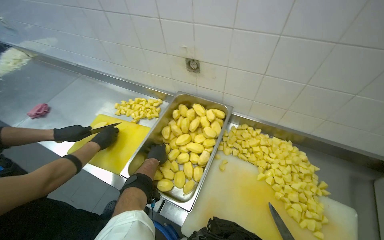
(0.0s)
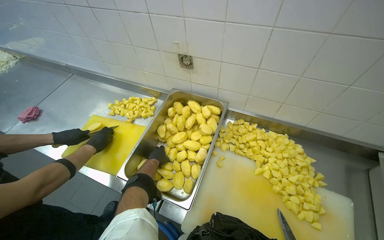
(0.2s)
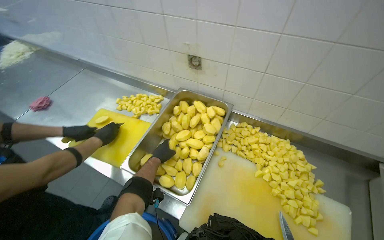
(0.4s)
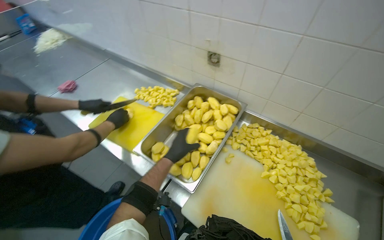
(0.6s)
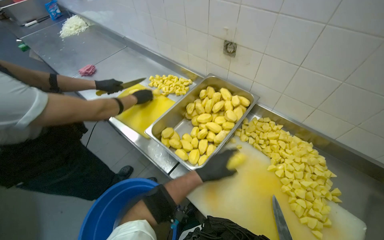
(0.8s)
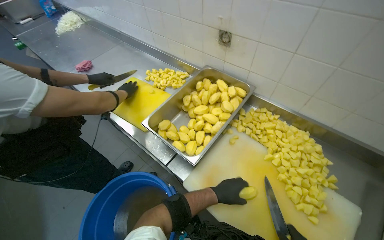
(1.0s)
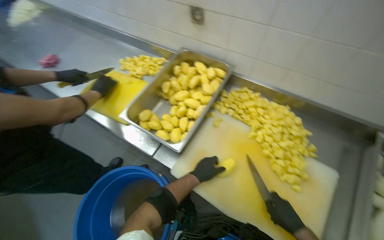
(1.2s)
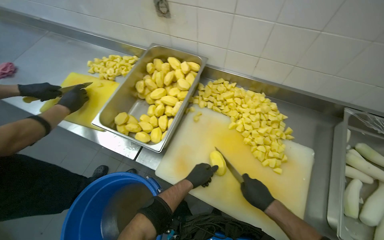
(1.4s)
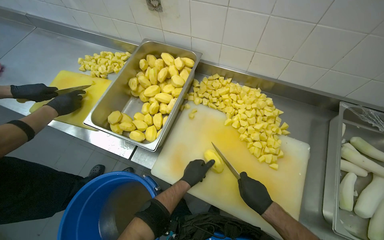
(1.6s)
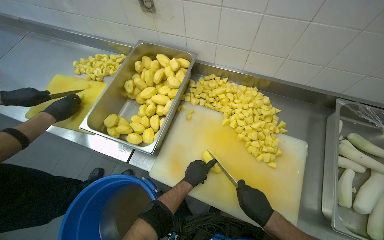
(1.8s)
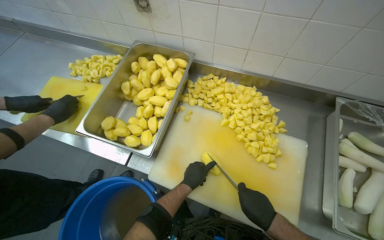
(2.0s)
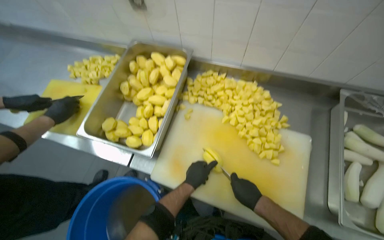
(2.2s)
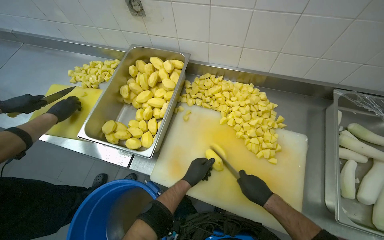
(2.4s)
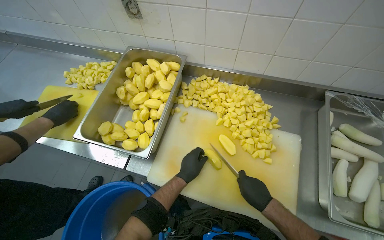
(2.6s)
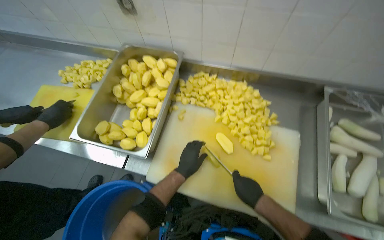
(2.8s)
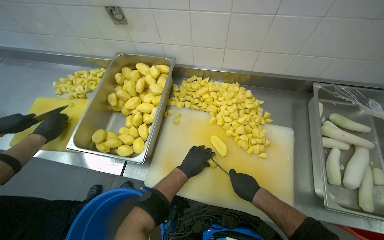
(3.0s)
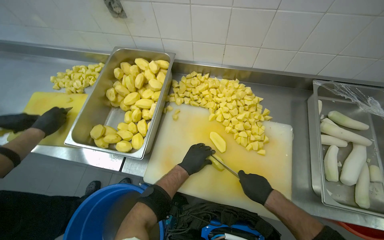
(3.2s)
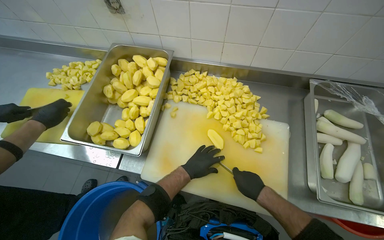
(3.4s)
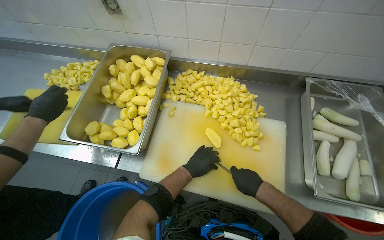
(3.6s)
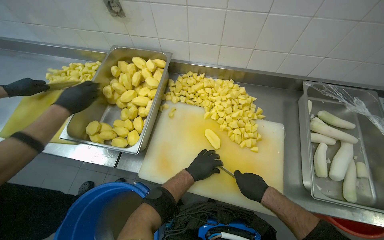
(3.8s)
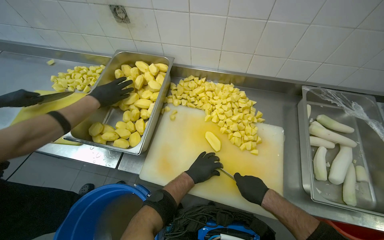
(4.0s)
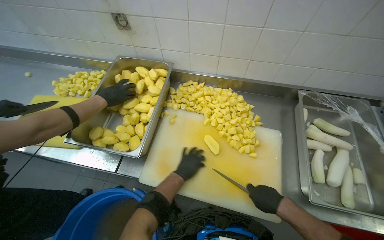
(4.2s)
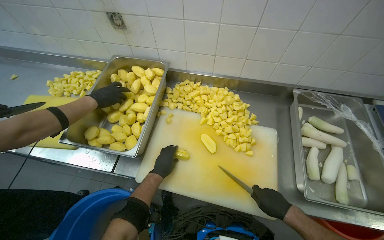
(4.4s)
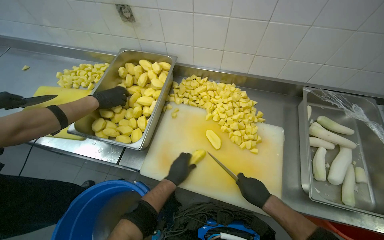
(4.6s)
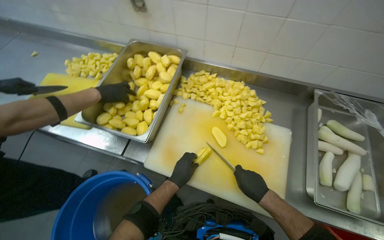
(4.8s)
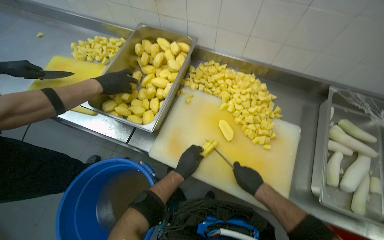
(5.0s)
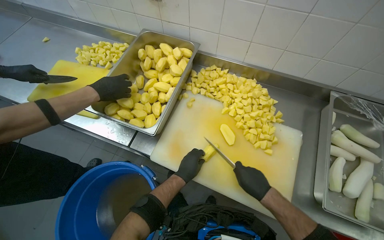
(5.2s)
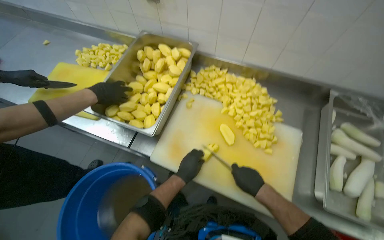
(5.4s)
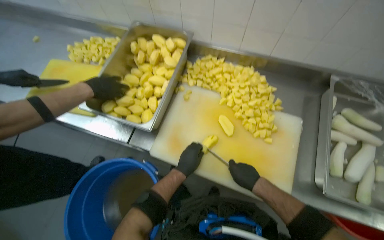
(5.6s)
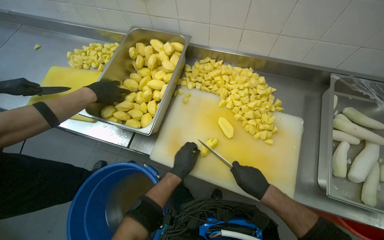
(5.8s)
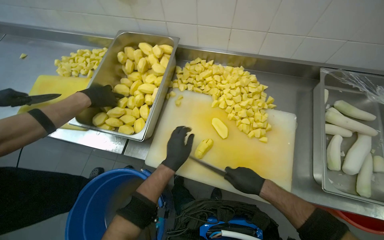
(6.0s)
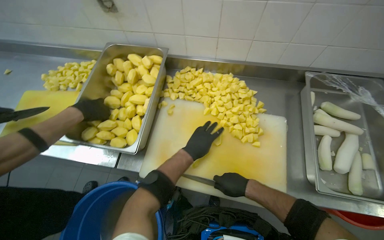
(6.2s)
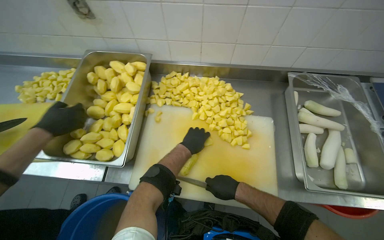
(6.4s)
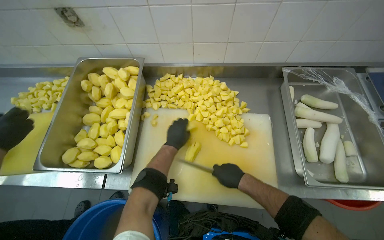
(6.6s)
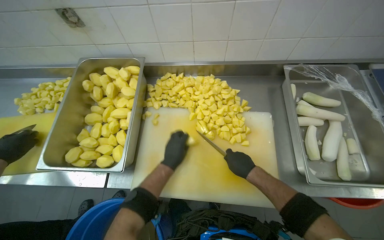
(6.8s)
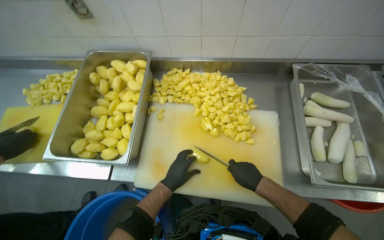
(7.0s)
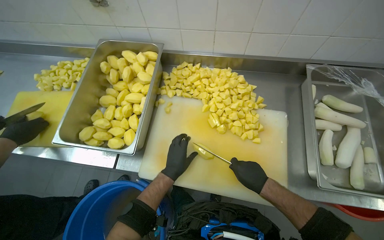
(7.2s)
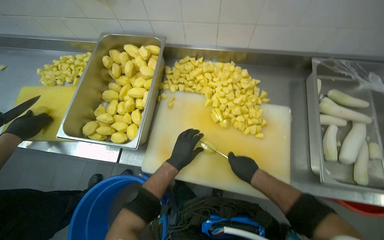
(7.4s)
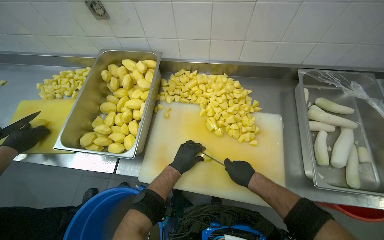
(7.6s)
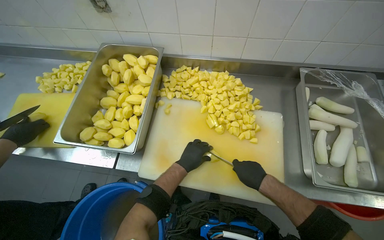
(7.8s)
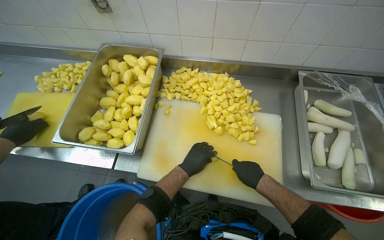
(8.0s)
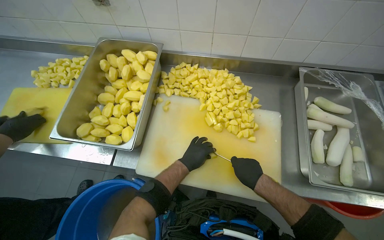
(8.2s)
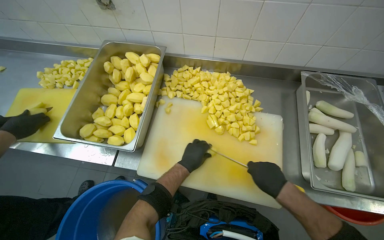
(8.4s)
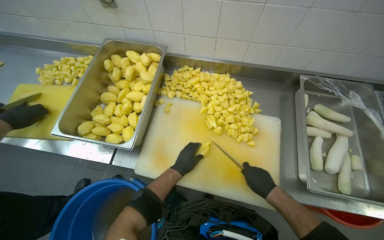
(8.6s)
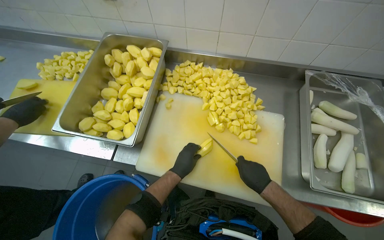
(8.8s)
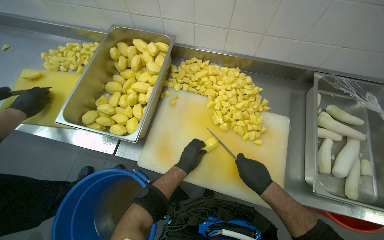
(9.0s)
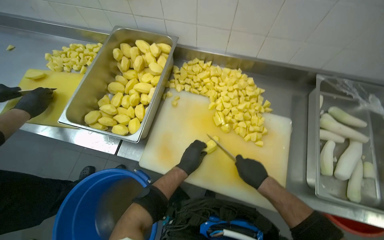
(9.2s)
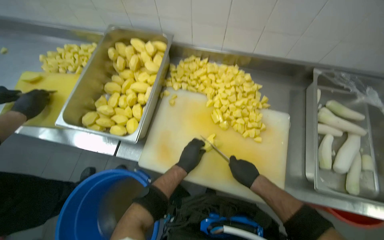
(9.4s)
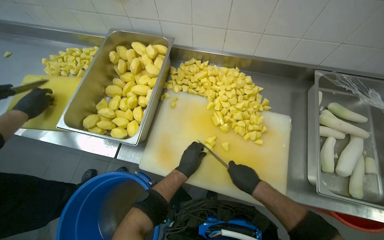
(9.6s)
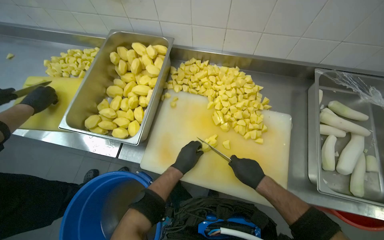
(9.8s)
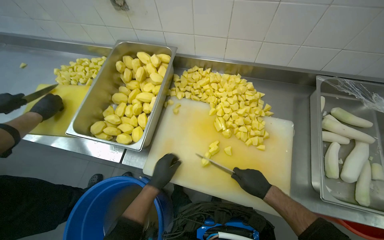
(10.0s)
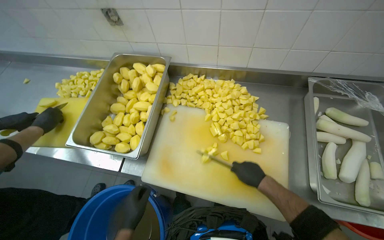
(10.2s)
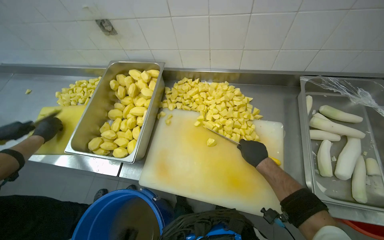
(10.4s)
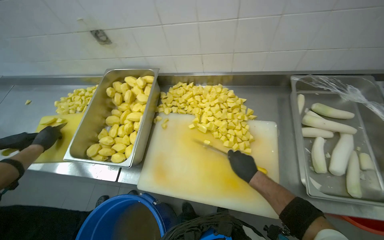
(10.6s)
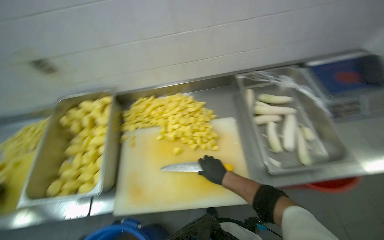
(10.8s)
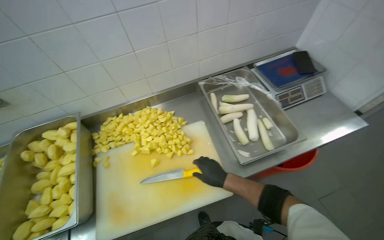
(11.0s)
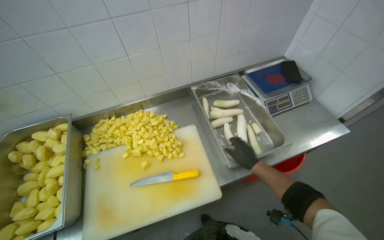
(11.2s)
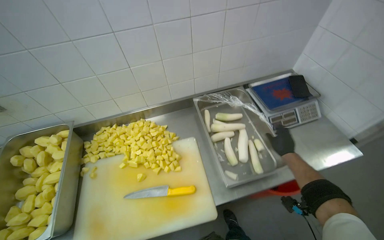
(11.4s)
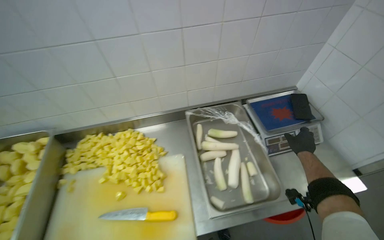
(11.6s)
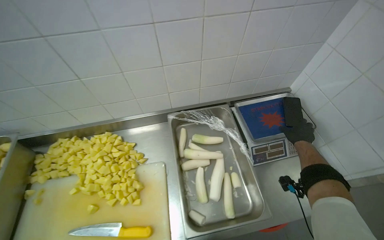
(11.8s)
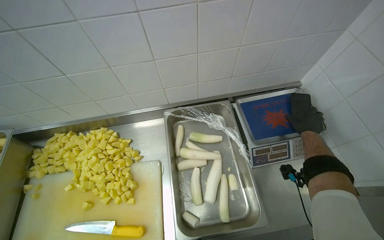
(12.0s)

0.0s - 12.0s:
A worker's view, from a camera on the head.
Job: preparing food.
The whole recording: Cutting potatoes into pieces. The worker cuts peeled potatoes into smaller pieces on a cutting board.
0.0s - 1.6s: The left hand travels down the picture, nearer to the camera and to the right by roughly 40 cm.
1.6s - 3.0s: The hands work in one place, with small movements.
3.0s - 4.4s: The right hand shifts approximately 15 cm to the right.
4.4s - 6.0s: The left hand goes roughly 10 cm nearer to the camera, while the right hand goes about 10 cm to the left.
6.0s - 7.6s: The left hand travels down the picture and back again, roughly 5 cm each way.
9.0s - 10.4s: The right hand travels up the picture by about 10 cm.
10.4s - 12.0s: The head travels some 50 cm. The head turns to the right by roughly 20 degrees.

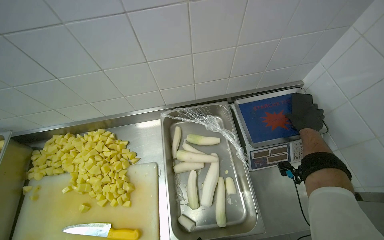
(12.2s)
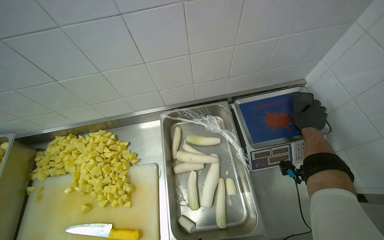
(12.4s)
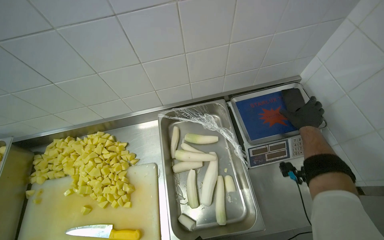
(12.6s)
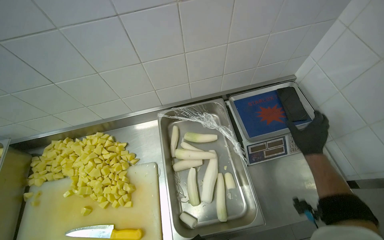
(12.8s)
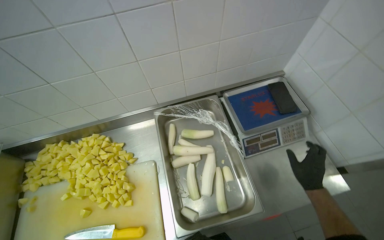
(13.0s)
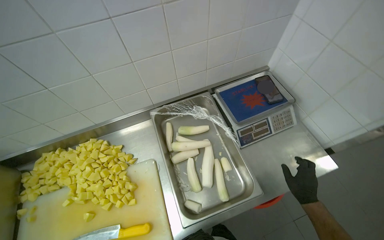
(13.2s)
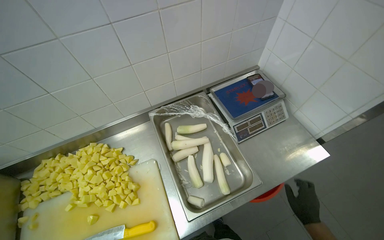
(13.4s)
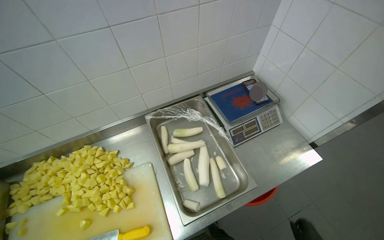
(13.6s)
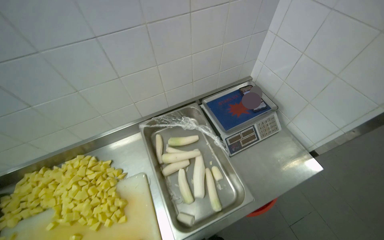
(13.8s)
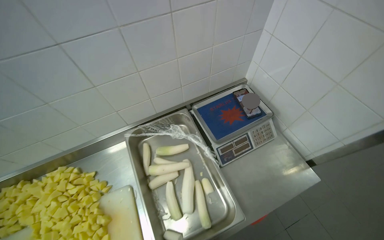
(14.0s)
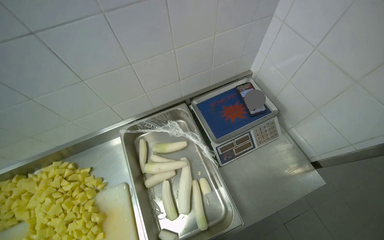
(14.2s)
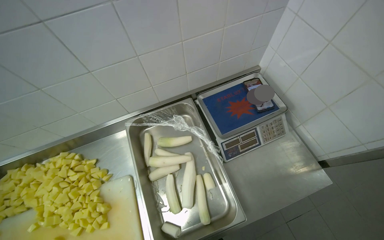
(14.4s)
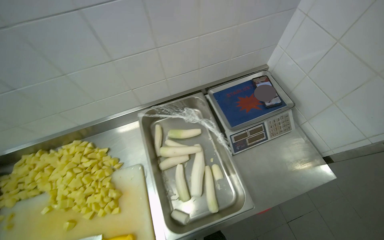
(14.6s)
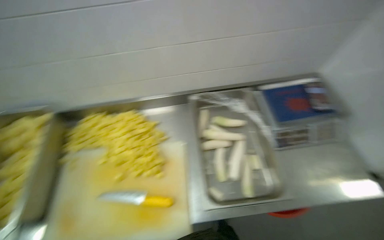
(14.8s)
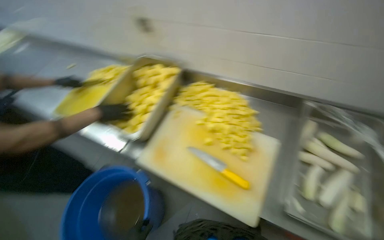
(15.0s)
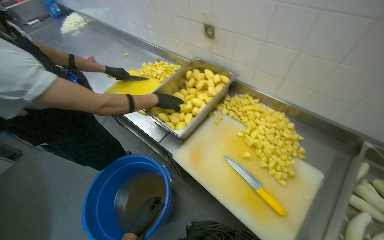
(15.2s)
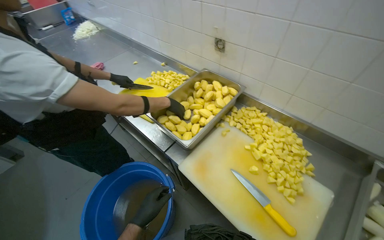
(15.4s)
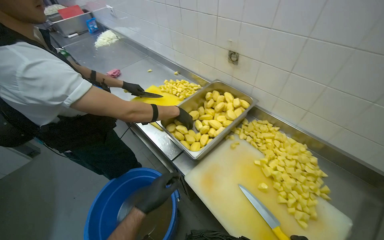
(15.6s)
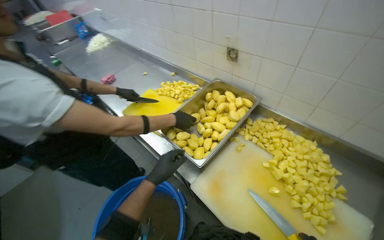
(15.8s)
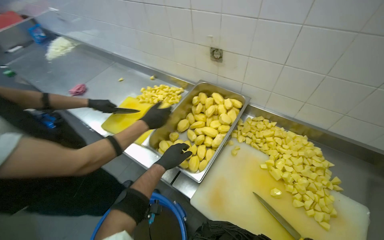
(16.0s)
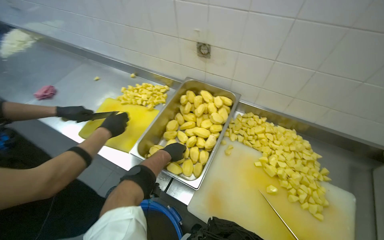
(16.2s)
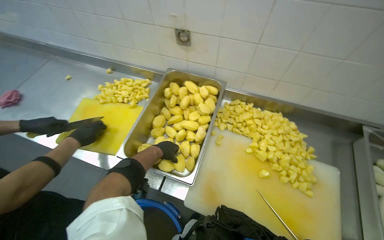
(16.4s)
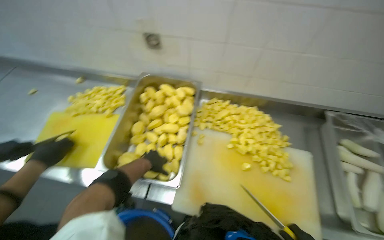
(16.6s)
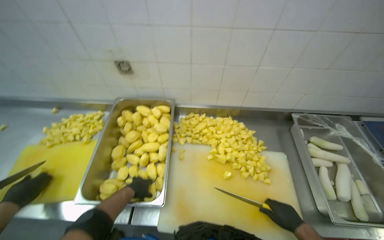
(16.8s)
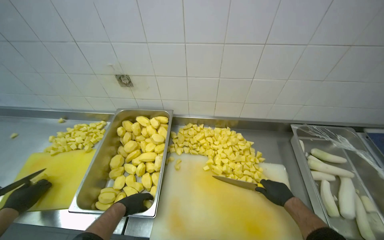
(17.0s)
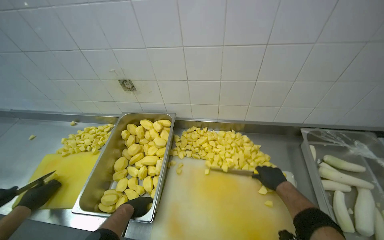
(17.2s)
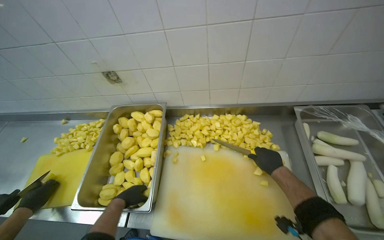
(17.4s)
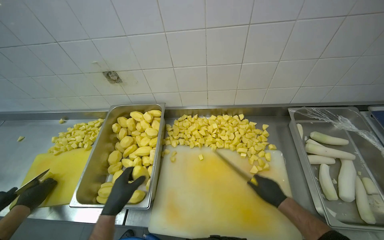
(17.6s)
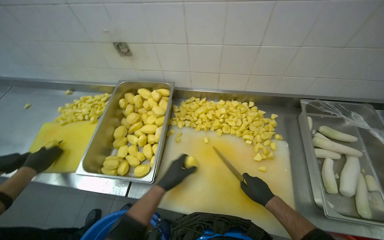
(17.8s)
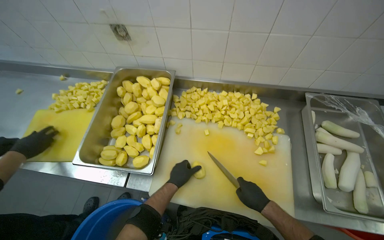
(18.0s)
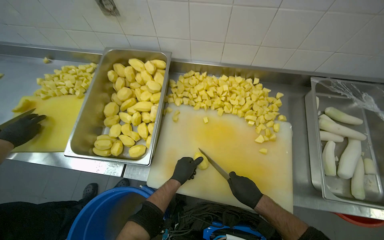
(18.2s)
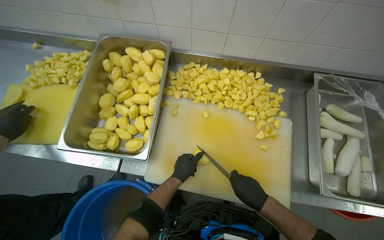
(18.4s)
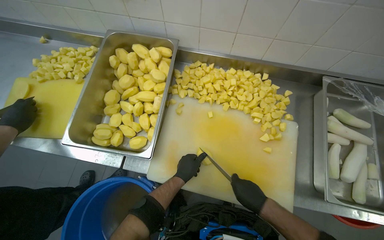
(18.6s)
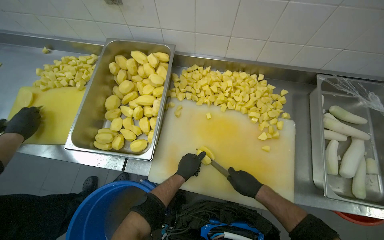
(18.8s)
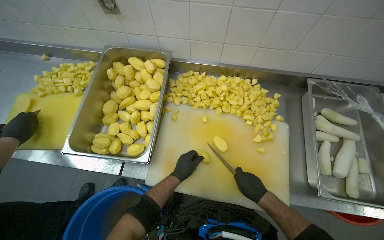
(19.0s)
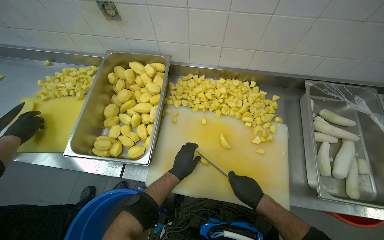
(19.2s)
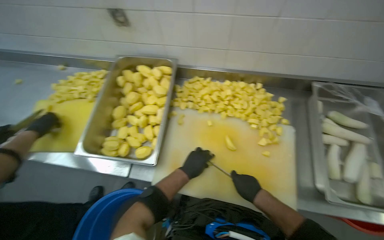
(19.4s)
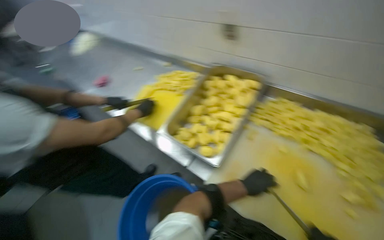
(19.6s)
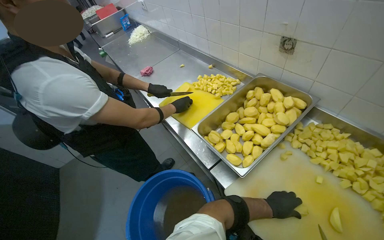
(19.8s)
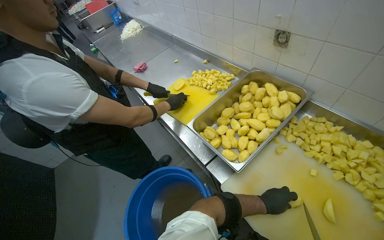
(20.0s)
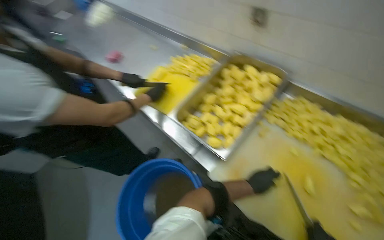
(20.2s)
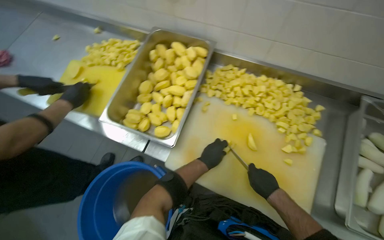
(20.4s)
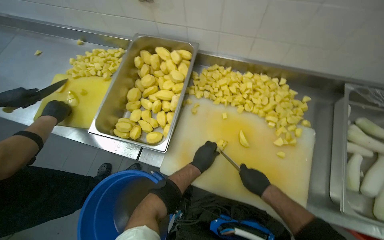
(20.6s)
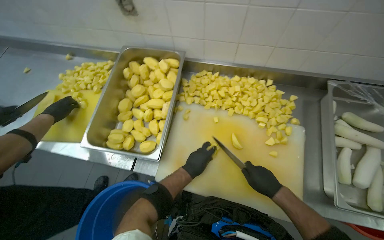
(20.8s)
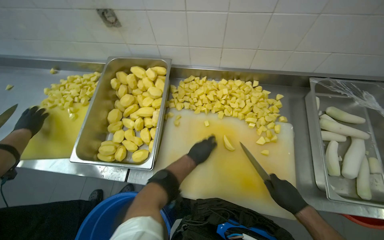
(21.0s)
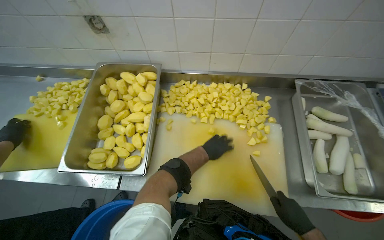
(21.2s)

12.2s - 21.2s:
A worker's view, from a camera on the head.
Job: preparing food.
The whole recording: Cutting potatoes into pieces. The worker cuts peeled potatoes into smaller pieces on a cutting board.
13.8s - 15.2s: The camera travels roughly 50 cm. The head rotates approximately 65 degrees to the left.
15.2s - 16.6s: The wearer's head swings some 30 degrees to the right.
16.6s - 18.2s: The left hand travels to the right by about 25 cm.
18.2s - 19.8s: The head turns to the left by roughly 45 degrees.
19.8s - 21.2s: The wearer's head swings about 50 degrees to the right.
